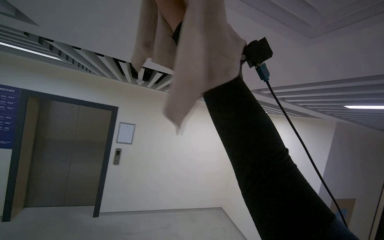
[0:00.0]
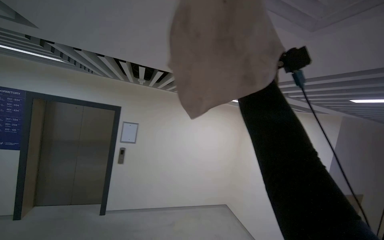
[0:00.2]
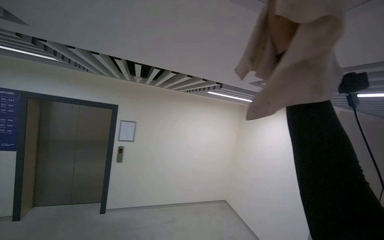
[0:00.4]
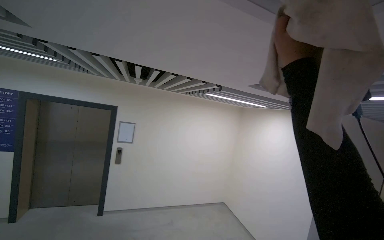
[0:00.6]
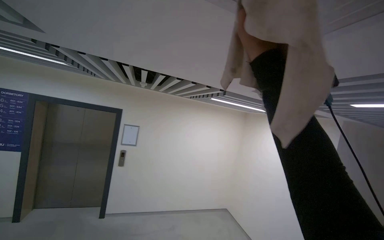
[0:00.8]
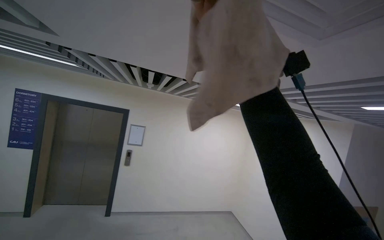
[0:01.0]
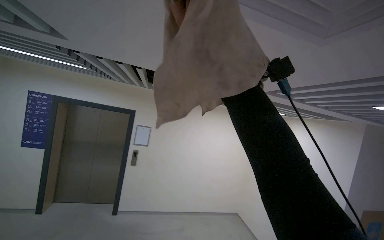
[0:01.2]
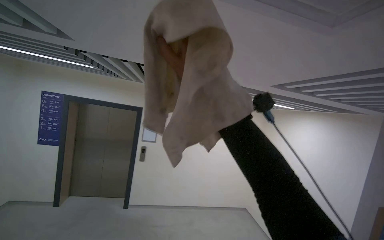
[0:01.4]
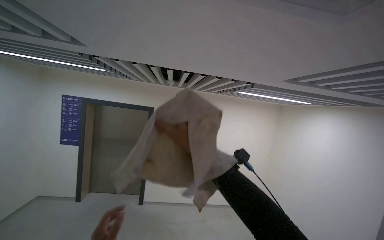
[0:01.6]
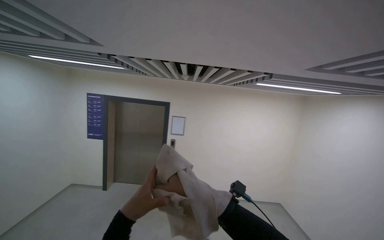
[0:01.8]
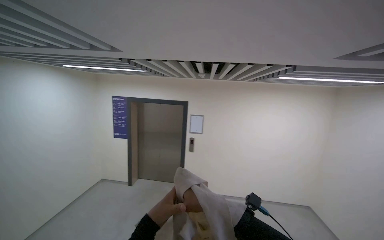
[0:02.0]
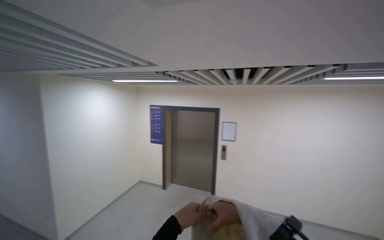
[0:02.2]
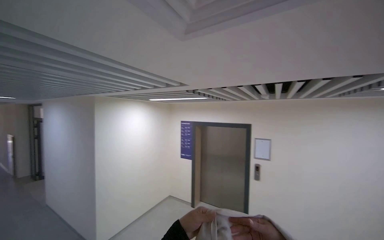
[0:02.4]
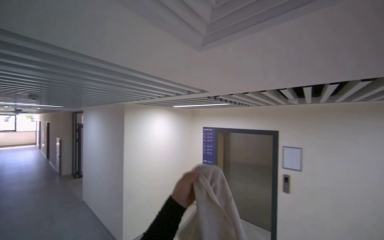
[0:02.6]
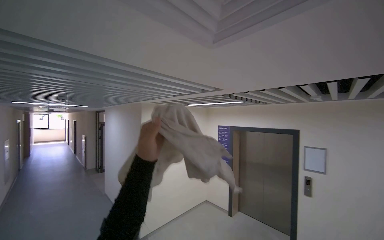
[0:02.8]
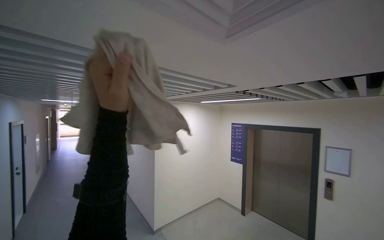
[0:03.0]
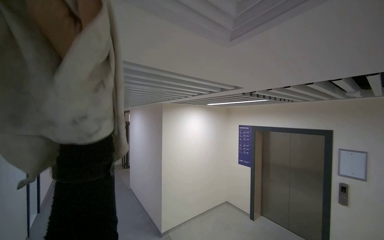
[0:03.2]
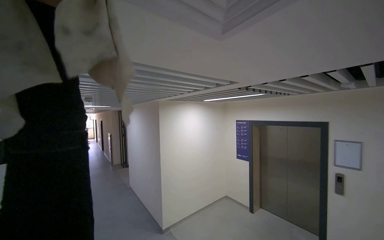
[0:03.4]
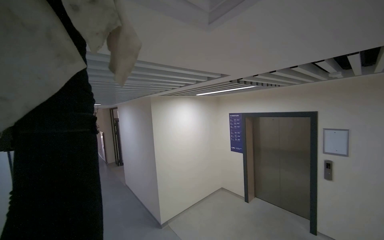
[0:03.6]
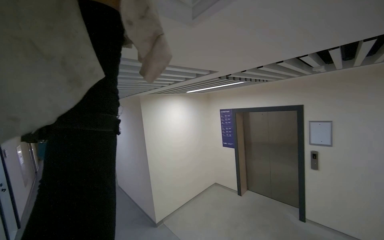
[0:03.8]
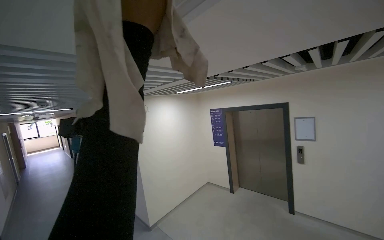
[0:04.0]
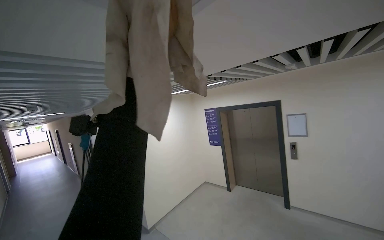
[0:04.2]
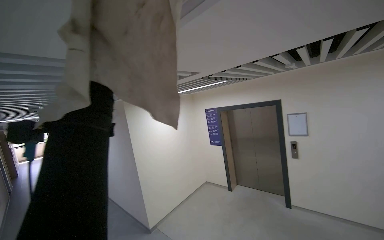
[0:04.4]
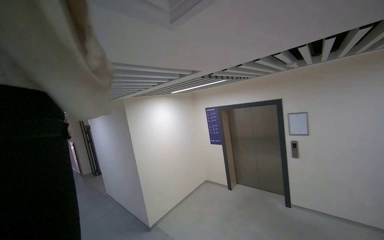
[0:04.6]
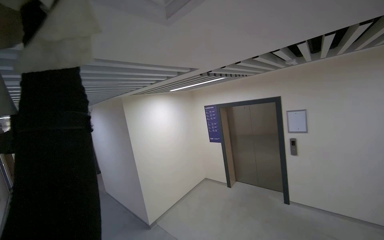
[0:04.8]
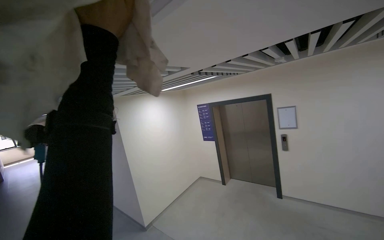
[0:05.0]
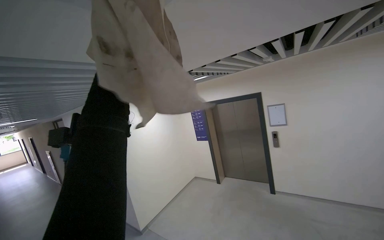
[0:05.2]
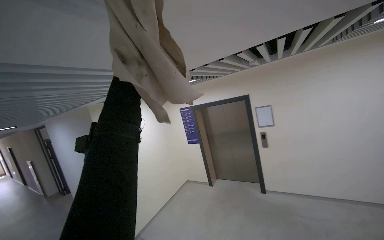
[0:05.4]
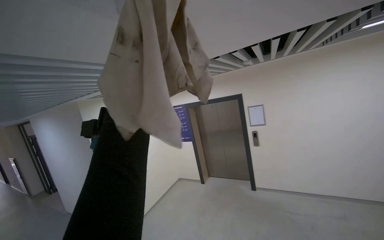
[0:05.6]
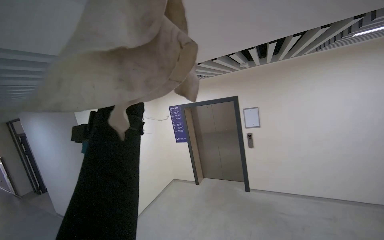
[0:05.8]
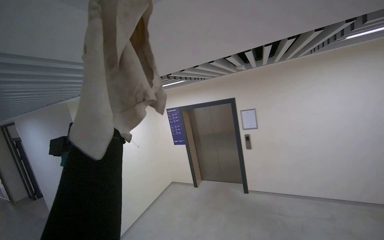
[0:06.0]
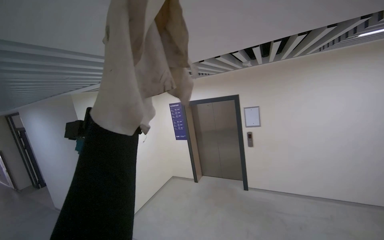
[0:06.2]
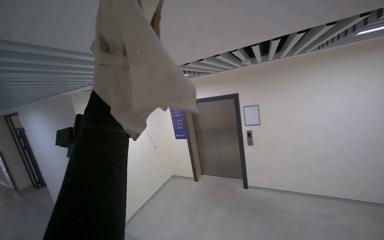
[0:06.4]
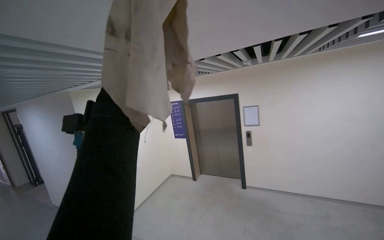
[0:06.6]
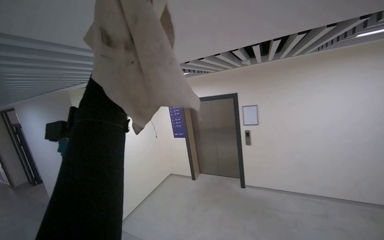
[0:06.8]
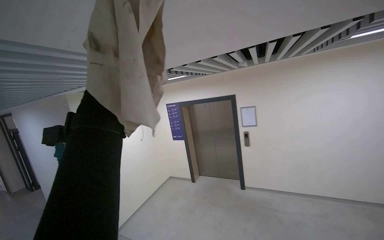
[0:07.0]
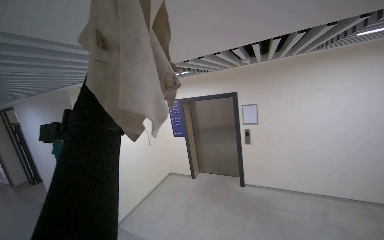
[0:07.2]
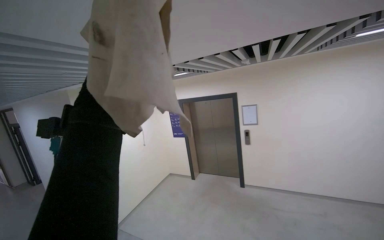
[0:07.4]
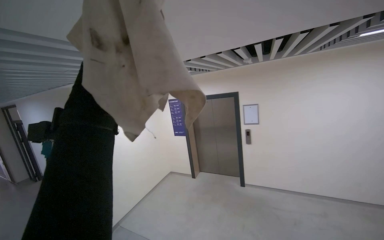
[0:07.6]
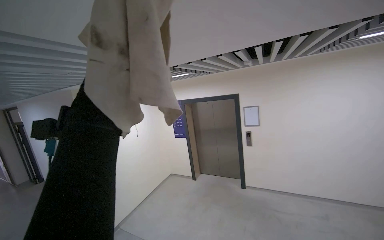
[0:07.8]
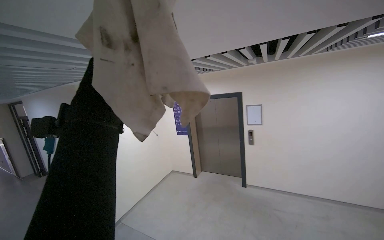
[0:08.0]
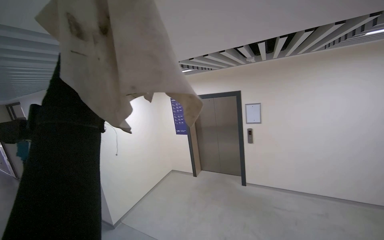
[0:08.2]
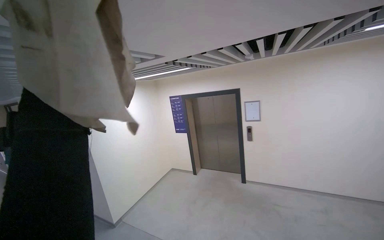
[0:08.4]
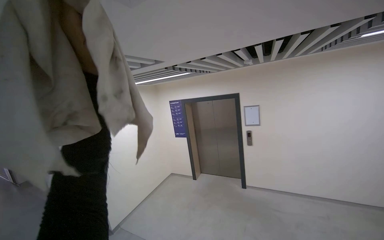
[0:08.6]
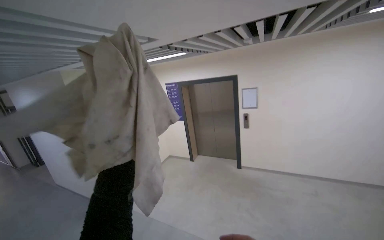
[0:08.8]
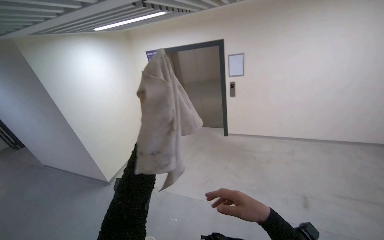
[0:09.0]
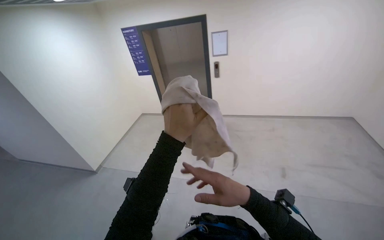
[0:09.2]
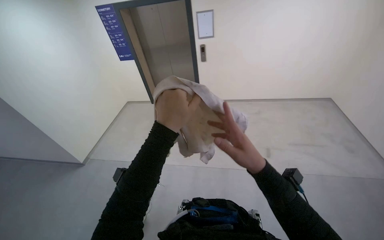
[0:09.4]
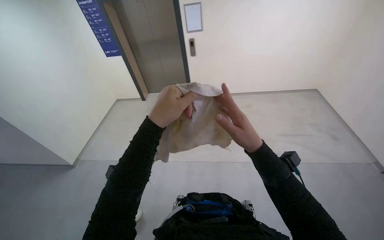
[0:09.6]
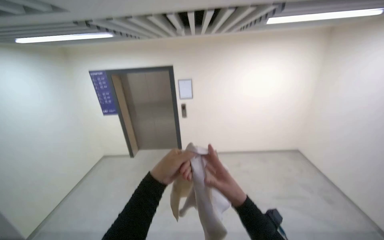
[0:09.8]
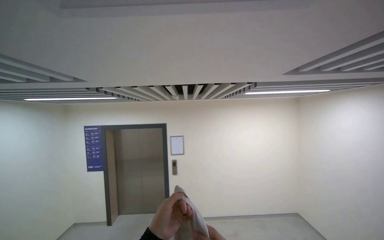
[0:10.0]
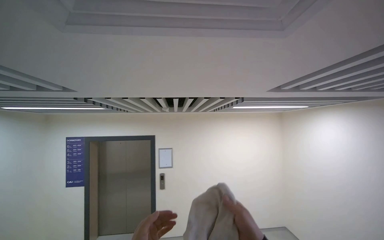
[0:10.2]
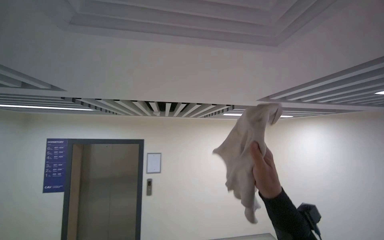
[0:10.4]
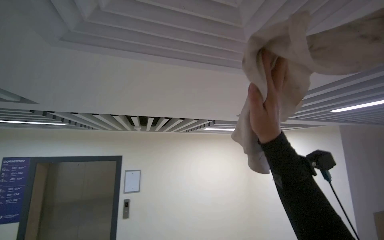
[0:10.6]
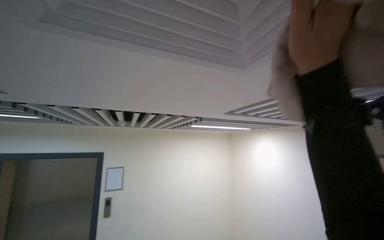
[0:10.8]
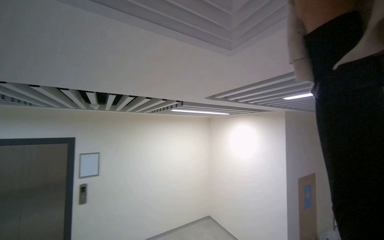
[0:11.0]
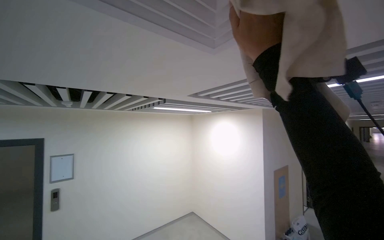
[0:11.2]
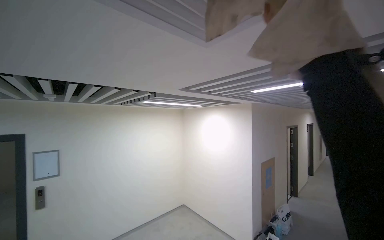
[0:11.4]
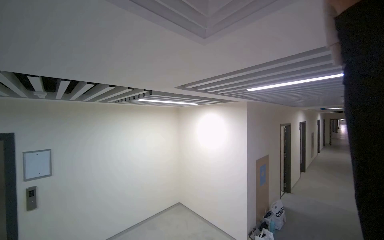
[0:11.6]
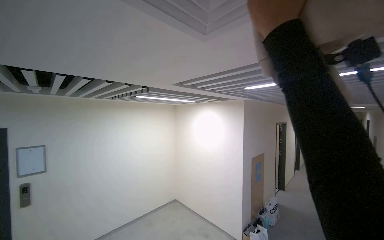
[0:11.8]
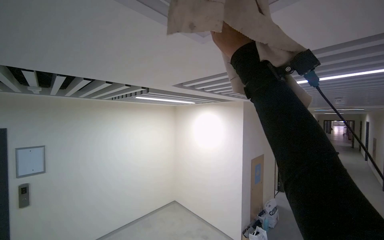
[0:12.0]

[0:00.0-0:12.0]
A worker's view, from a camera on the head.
Job: wiping surfaces.
The whole recording: Wiping ceiling vents. The worker wipes the ceiling vents with a cloth.
0:01.6 to 0:03.0: The view pans to the left by some 60 degrees.
0:07.6 to 0:09.0: The view tips downward by roughly 20 degrees.
0:09.0 to 0:10.4: The camera sweeps to the right, by about 30 degrees. The wearer looks approximately 35 degrees further upward.
0:10.4 to 0:12.0: The camera sweeps to the right, by roughly 35 degrees.

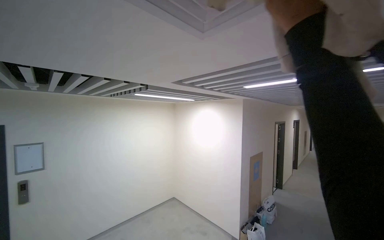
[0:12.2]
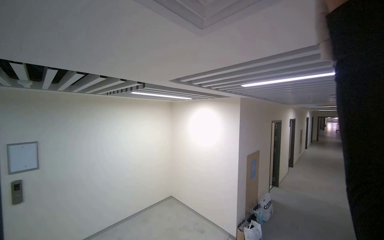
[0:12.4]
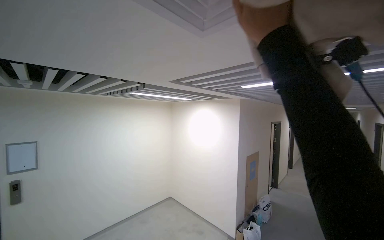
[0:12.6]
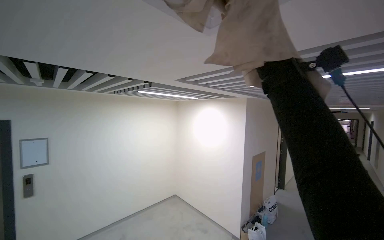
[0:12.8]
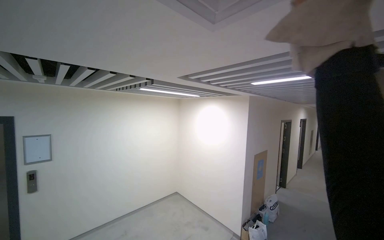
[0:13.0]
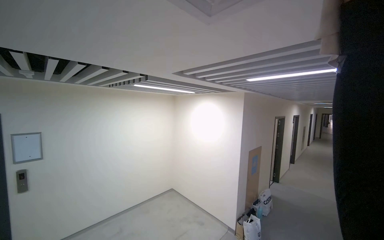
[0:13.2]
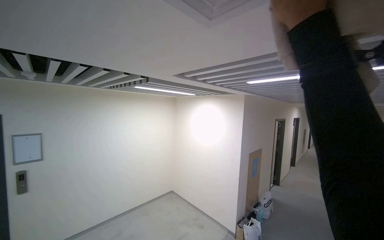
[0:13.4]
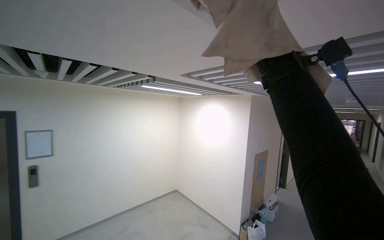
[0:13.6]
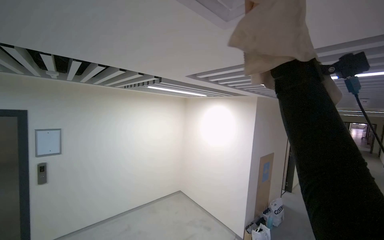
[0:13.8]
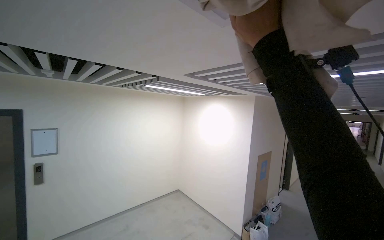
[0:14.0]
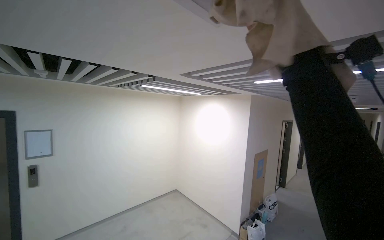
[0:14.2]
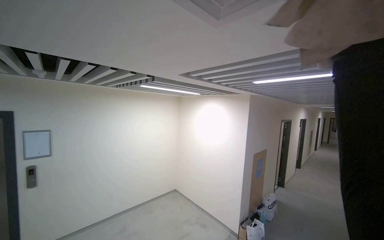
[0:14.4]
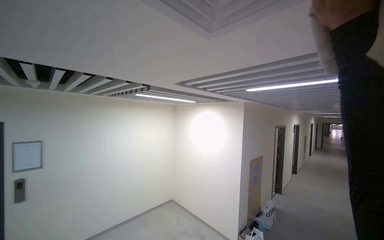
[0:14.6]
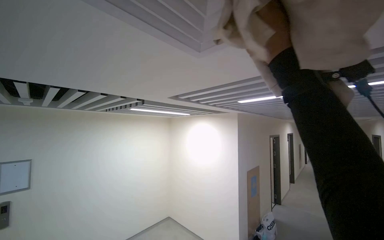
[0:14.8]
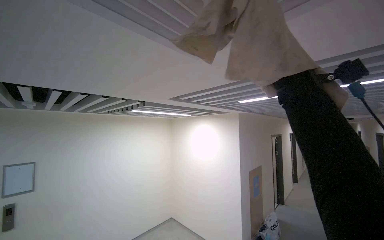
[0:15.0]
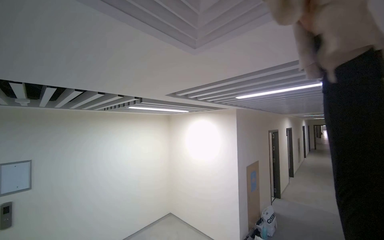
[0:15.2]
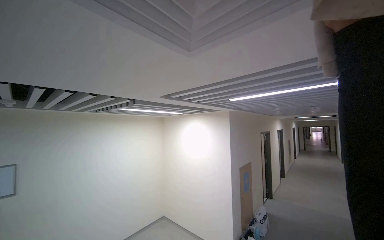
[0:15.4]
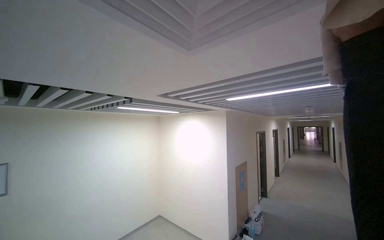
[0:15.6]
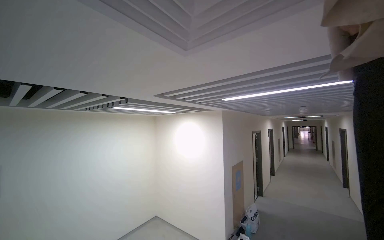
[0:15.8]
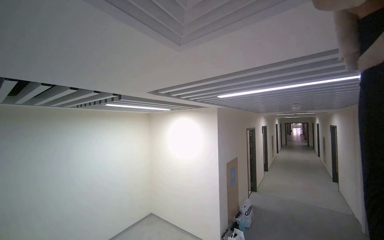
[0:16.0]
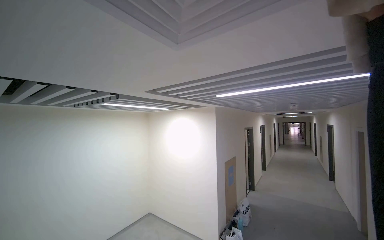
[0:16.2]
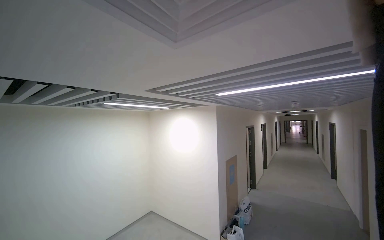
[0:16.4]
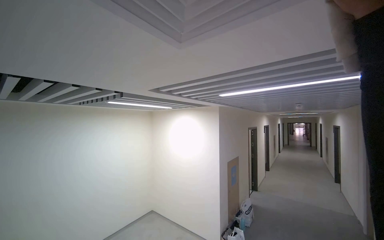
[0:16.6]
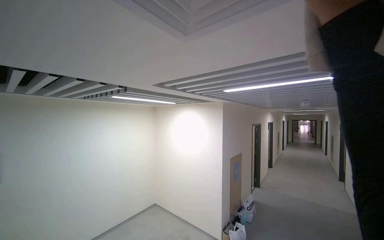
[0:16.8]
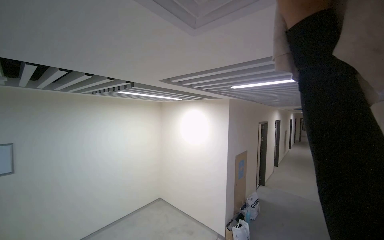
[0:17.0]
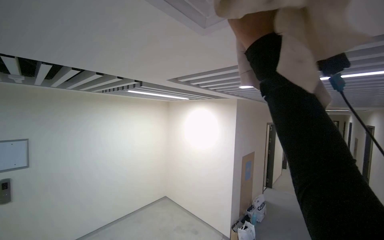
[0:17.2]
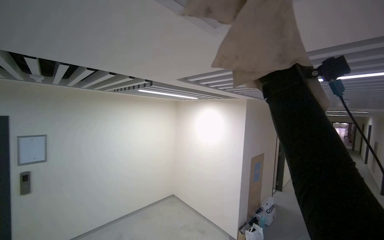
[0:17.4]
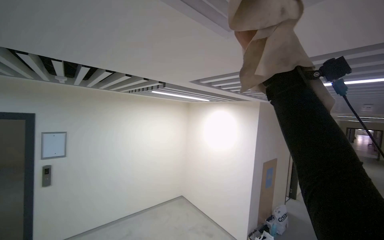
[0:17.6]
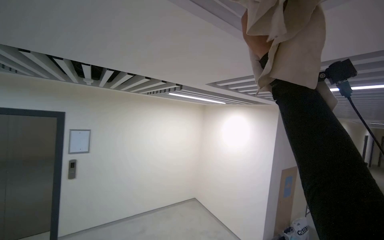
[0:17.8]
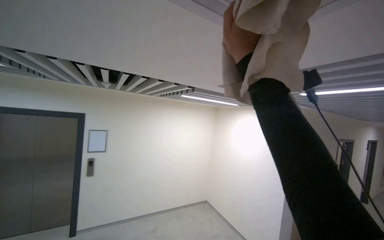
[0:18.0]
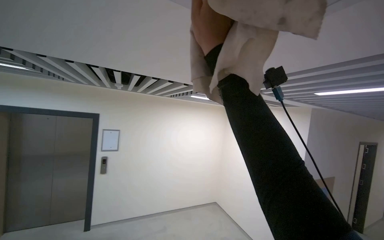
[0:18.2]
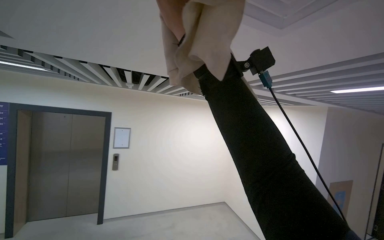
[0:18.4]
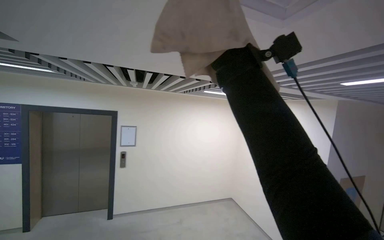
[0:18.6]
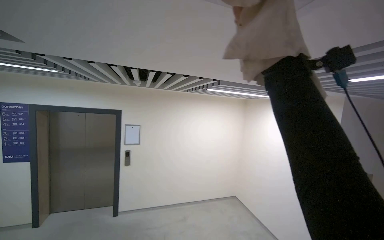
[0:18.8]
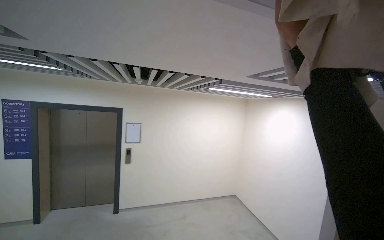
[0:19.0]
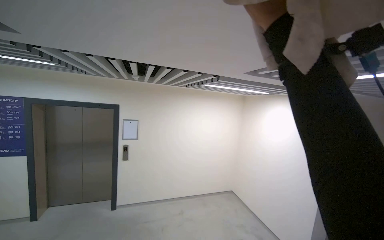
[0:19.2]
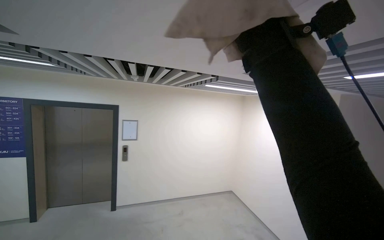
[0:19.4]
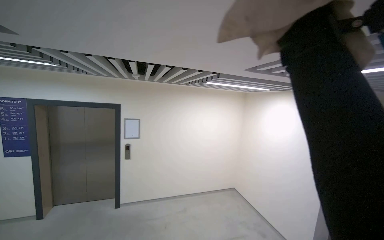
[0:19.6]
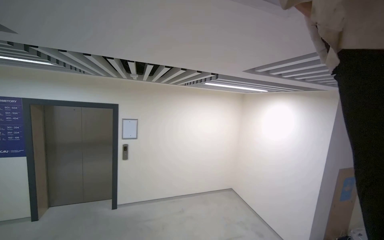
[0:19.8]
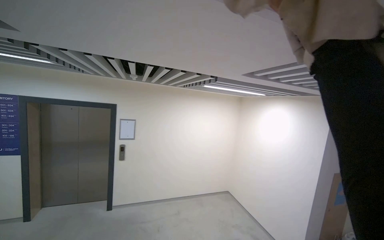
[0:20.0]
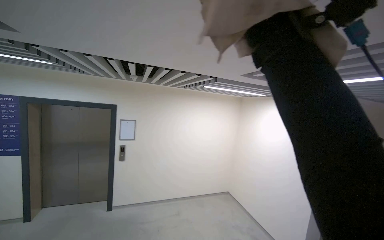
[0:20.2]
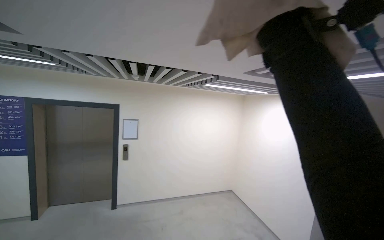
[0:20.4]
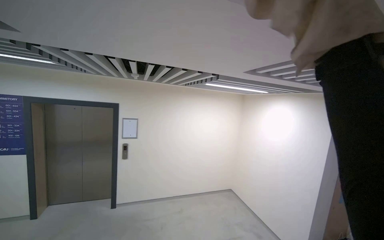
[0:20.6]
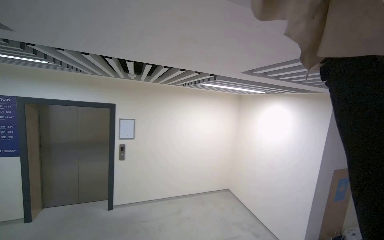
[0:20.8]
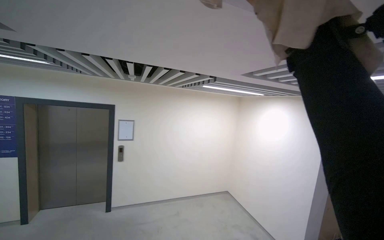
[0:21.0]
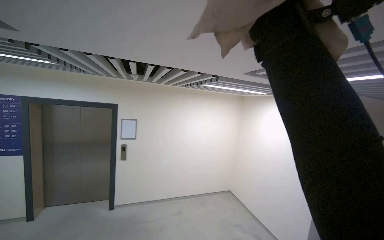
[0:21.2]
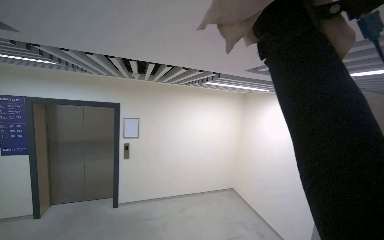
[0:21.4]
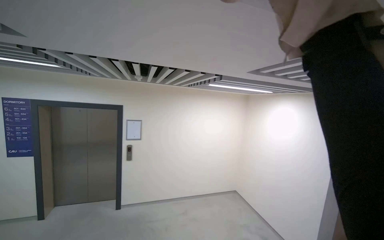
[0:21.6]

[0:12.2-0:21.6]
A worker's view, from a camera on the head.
Job: wiping surfaces.
The whole recording: Wiping ceiling vents. The worker wipes the ceiling vents with a cloth.
0:17.0 to 0:18.4: The camera is aimed approximately 30 degrees further to the left.
0:18.4 to 0:20.0: The right hand swings nearer and farther, roughly 20 cm each way, with 2 reversals.
